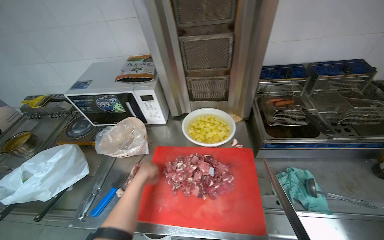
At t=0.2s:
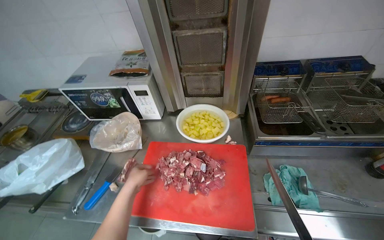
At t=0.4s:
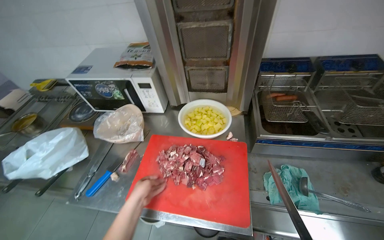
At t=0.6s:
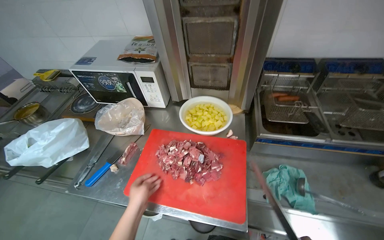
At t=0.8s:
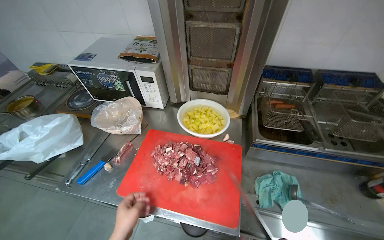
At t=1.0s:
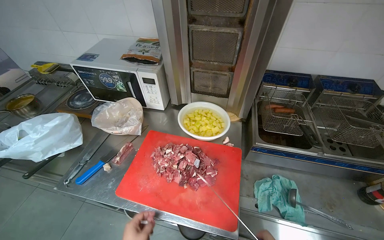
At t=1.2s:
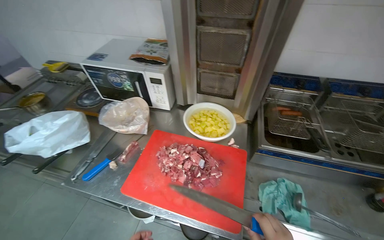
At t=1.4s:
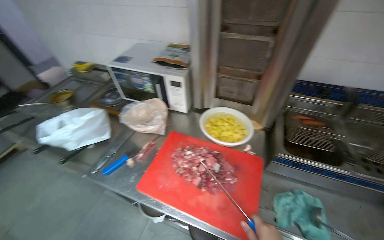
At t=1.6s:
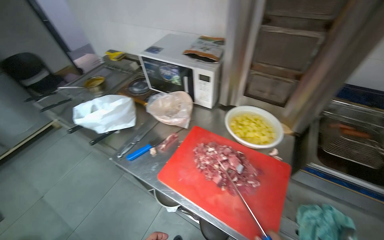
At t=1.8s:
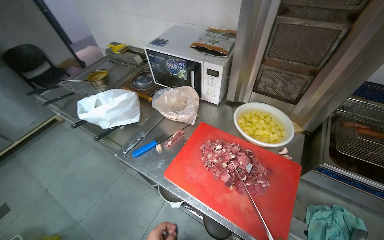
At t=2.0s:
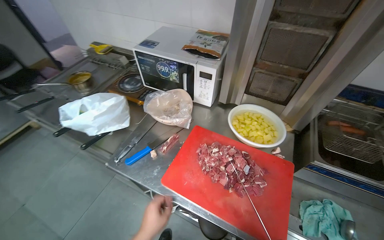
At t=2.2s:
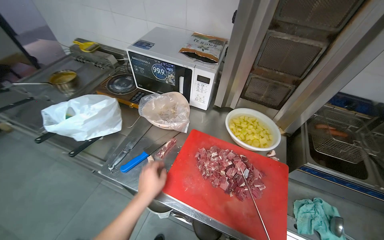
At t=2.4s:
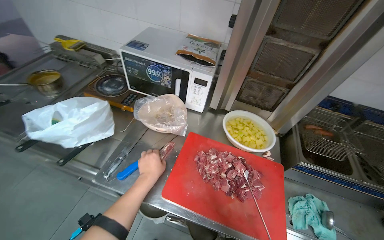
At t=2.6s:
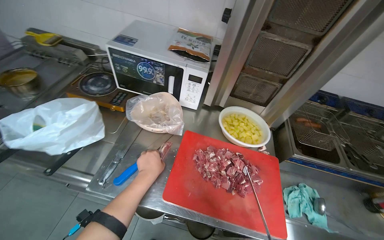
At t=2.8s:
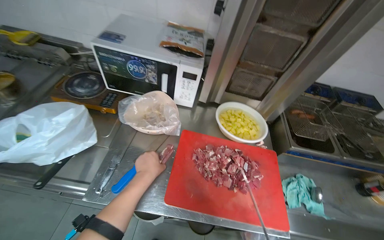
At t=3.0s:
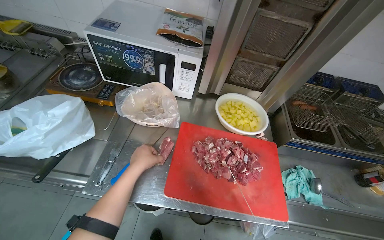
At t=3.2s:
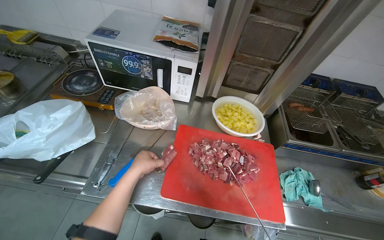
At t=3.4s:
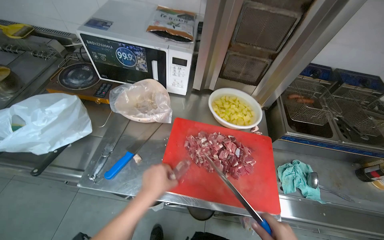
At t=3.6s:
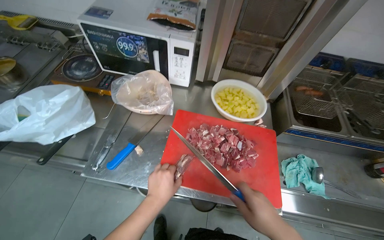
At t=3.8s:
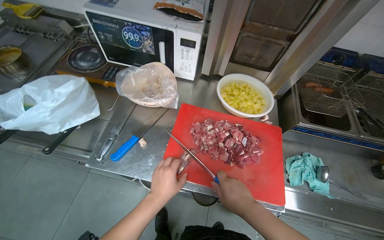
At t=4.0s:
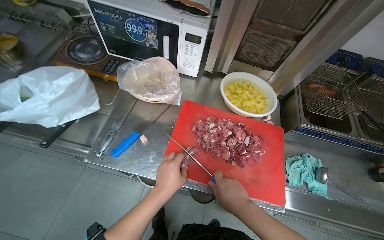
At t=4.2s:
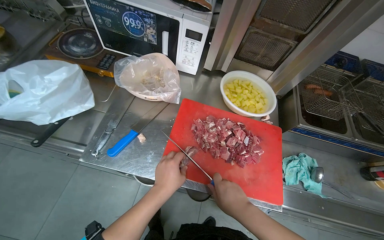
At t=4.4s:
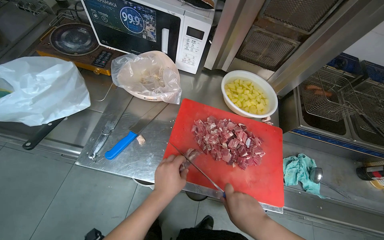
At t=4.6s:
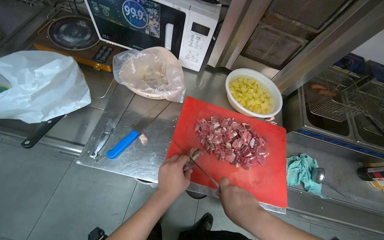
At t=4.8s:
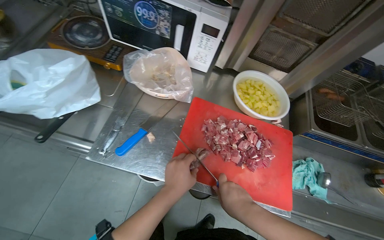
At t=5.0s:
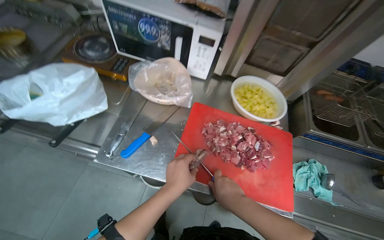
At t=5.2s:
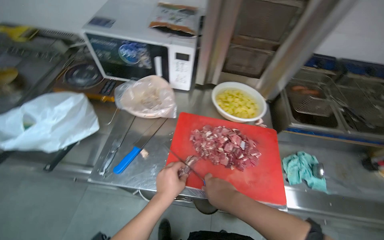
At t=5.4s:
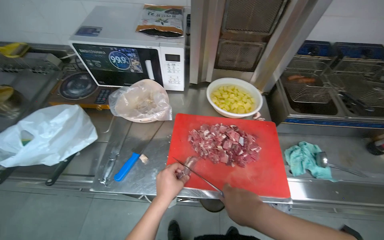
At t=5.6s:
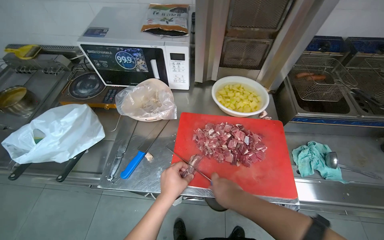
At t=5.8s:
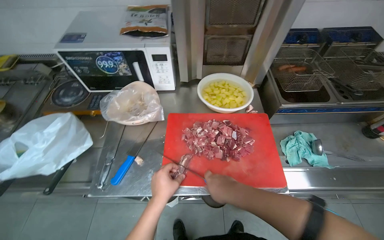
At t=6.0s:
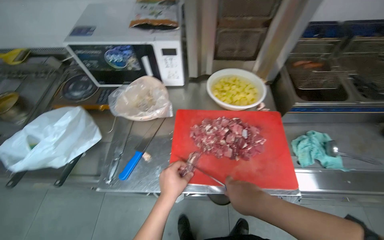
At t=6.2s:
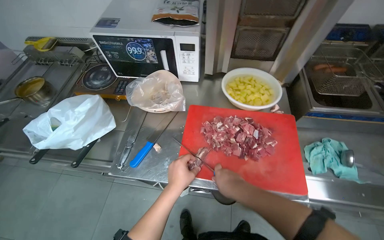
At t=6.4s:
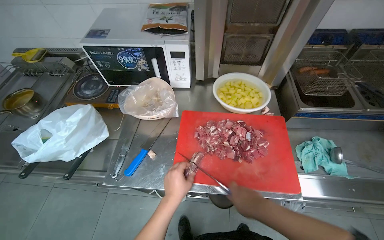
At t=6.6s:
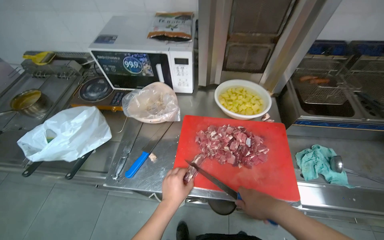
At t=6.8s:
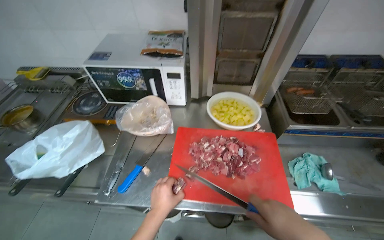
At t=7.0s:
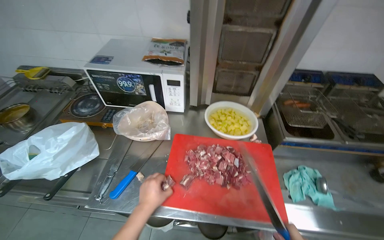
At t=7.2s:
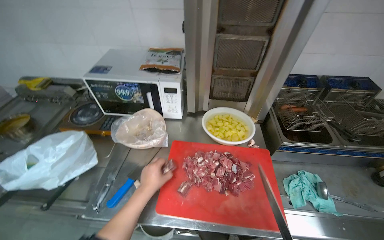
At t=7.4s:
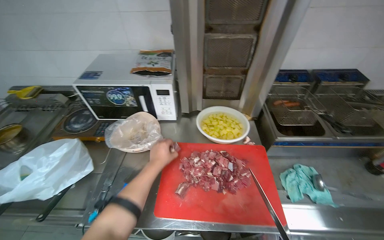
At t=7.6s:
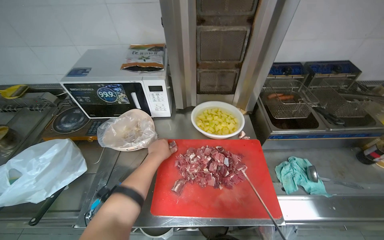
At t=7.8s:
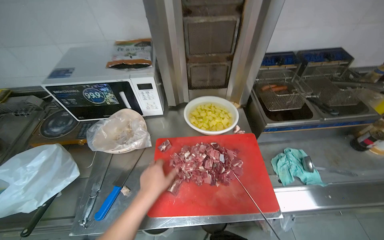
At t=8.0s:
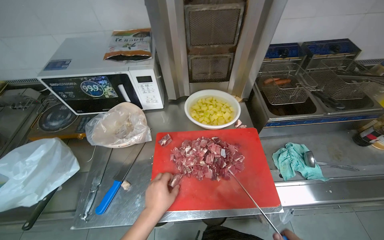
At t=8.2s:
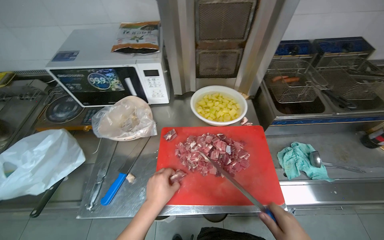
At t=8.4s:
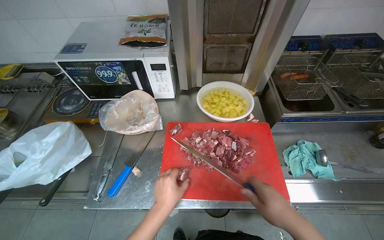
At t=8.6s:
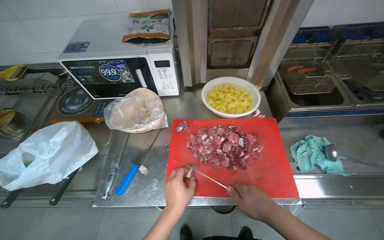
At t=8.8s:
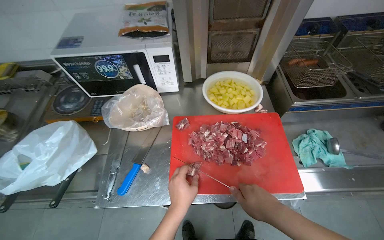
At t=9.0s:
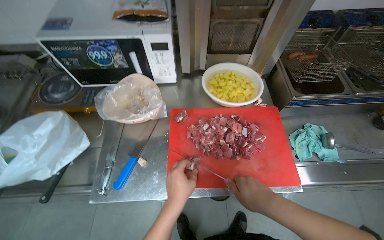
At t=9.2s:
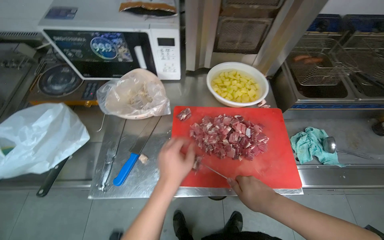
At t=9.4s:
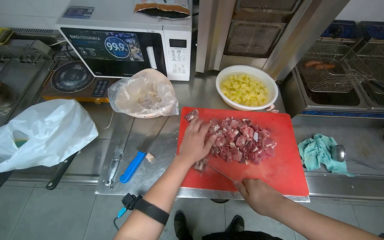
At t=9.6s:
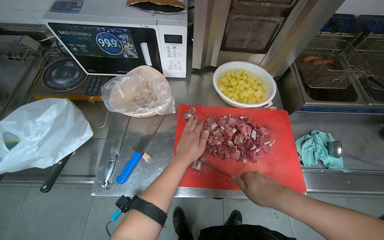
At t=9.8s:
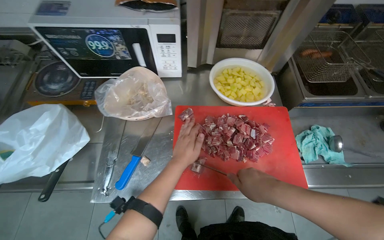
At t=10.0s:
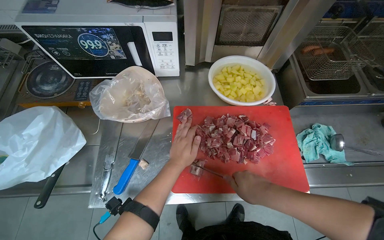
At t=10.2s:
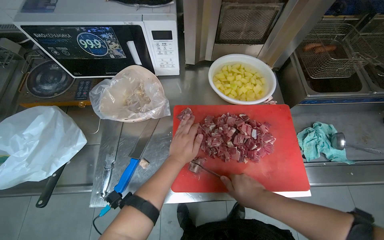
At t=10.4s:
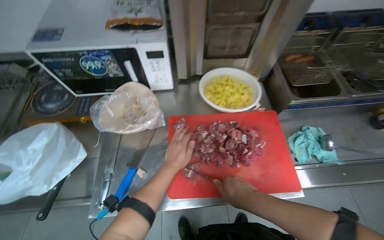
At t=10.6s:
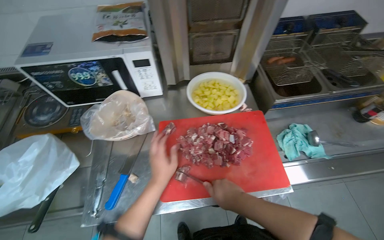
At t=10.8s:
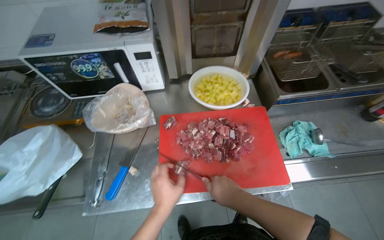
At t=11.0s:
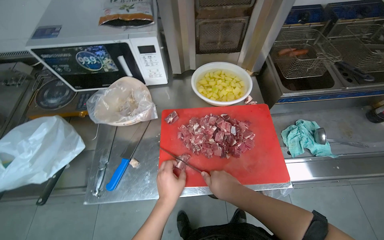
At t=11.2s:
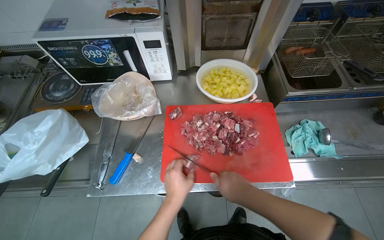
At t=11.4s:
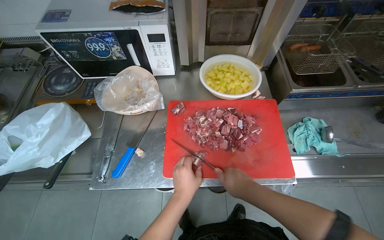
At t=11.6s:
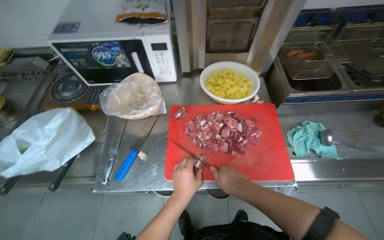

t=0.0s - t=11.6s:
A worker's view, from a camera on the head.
Job: preparing food.
The whole recording: Cutting meat on chopping board. The worker continues cutting pieces of meat on a red chopping board with a knife.
t=1.4s - t=2.8s: The camera is aimed approximately 15 degrees further to the right.
t=7.2s - t=8.8s: The left hand reaches about 10 cm up the picture, then returns.
t=8.8s - t=10.2s: The left hand heads farther from the camera and up the picture, covering approximately 15 cm.
t=10.2s - t=11.6s: The left hand travels nearer to the camera and down the picture by roughly 15 cm.

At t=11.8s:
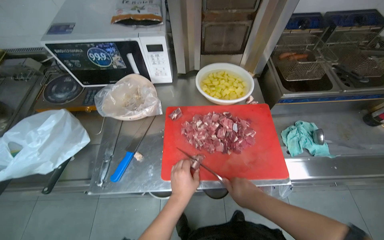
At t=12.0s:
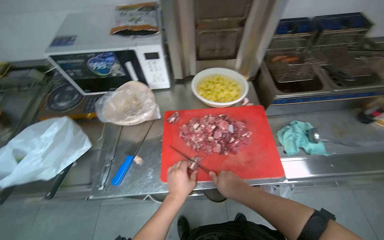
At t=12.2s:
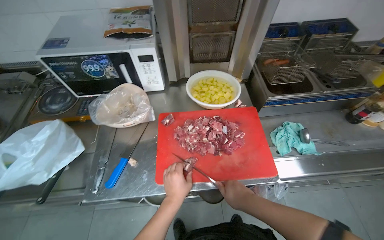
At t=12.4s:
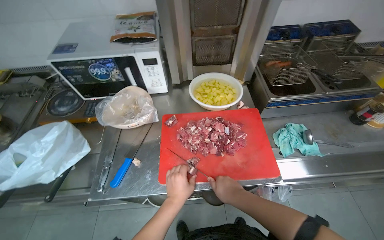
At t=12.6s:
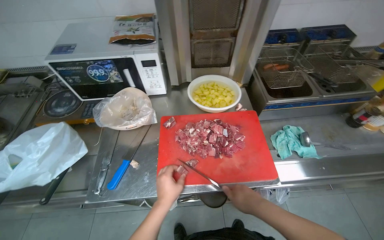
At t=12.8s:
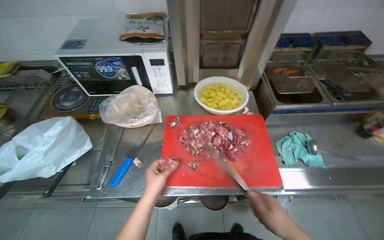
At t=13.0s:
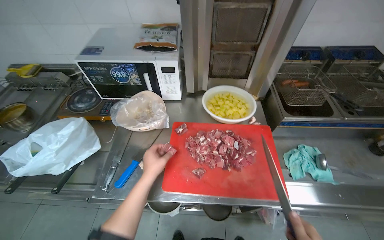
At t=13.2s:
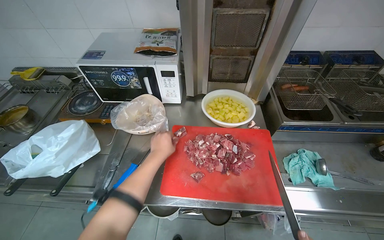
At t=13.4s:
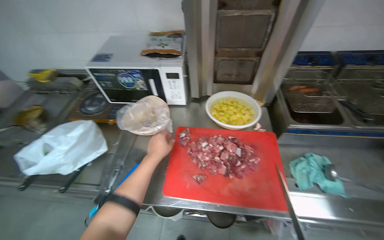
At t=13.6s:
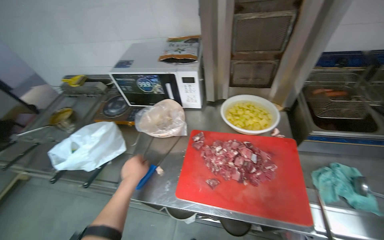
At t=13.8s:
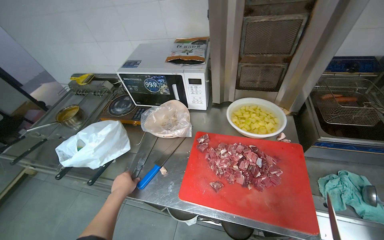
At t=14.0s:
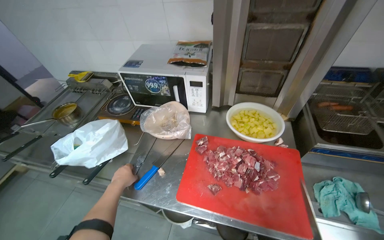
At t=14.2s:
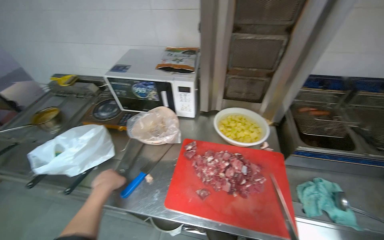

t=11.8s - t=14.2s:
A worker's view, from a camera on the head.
Job: preparing food.
The whole recording: Cutting meat on chopping board. The worker continues cutting pieces of meat on a red chopping board with a knife.
t=11.8s - t=13.0s: The left hand moves to the left and up the picture, about 15 cm.
t=13.0s - t=14.2s: The left hand goes some 15 cm to the left.

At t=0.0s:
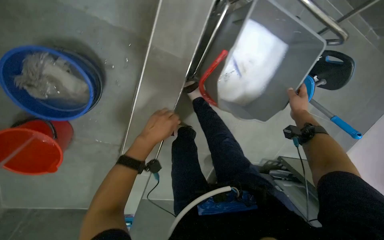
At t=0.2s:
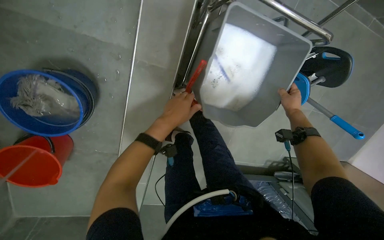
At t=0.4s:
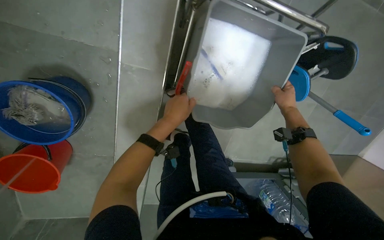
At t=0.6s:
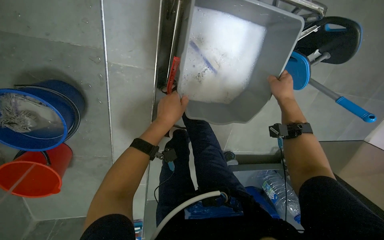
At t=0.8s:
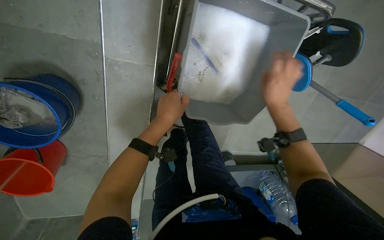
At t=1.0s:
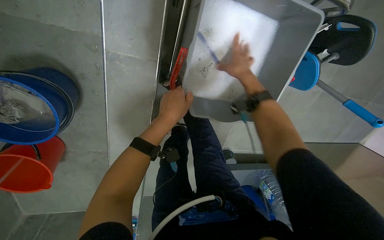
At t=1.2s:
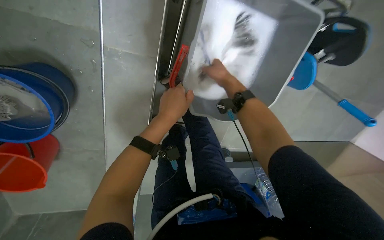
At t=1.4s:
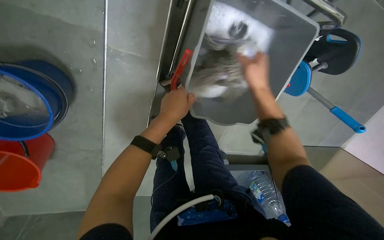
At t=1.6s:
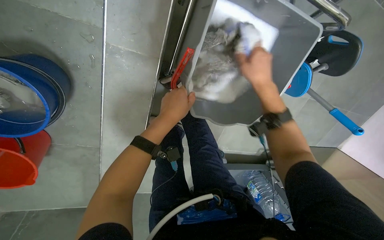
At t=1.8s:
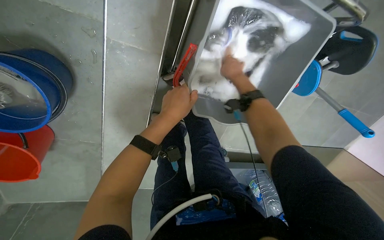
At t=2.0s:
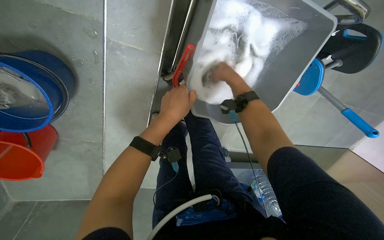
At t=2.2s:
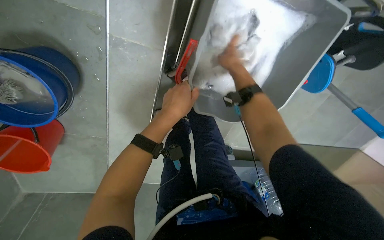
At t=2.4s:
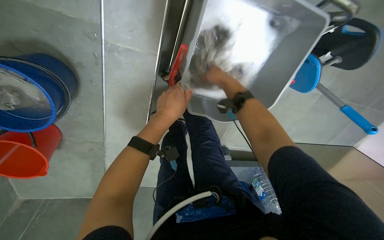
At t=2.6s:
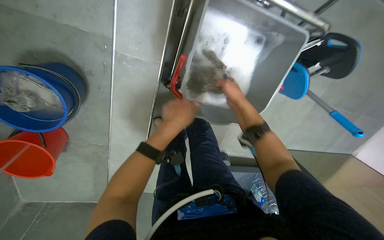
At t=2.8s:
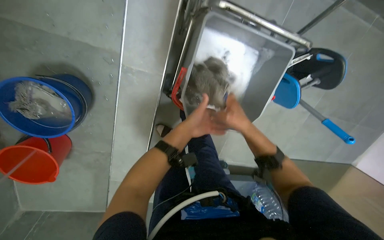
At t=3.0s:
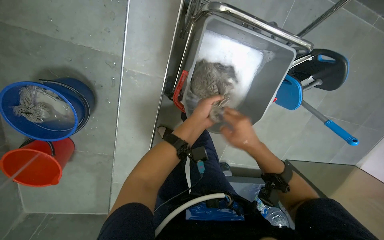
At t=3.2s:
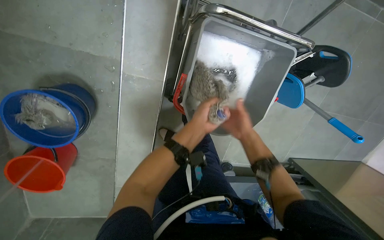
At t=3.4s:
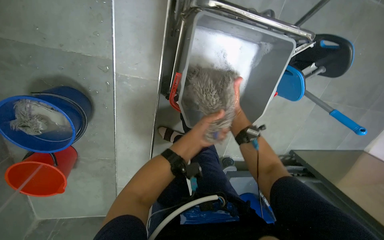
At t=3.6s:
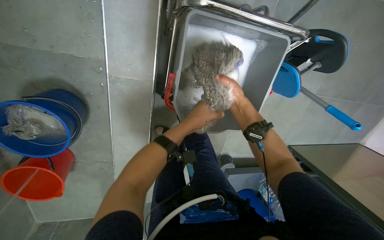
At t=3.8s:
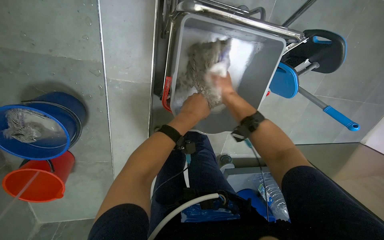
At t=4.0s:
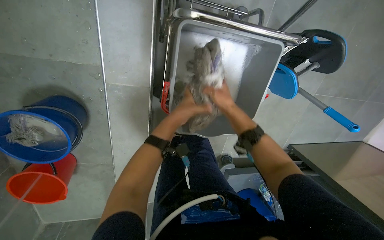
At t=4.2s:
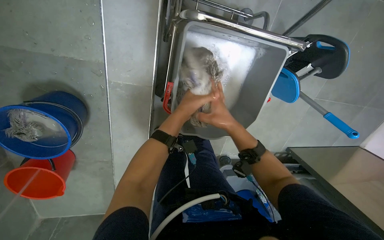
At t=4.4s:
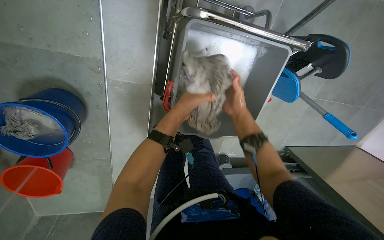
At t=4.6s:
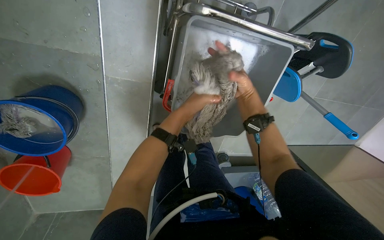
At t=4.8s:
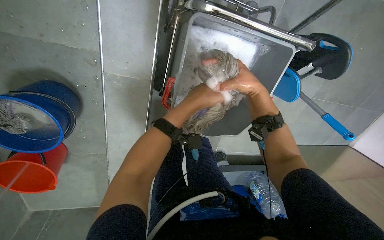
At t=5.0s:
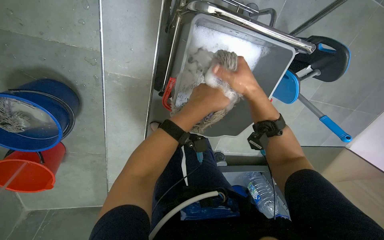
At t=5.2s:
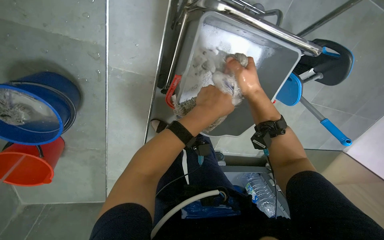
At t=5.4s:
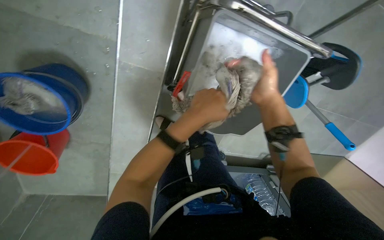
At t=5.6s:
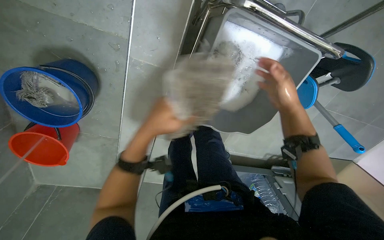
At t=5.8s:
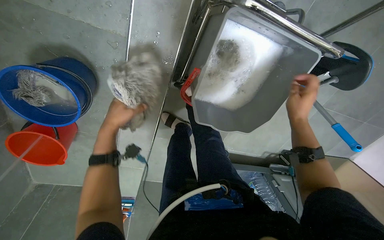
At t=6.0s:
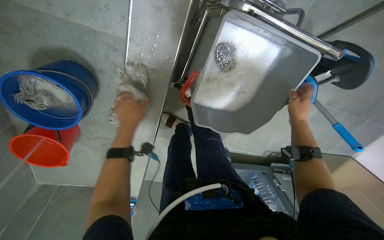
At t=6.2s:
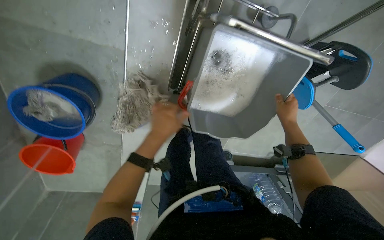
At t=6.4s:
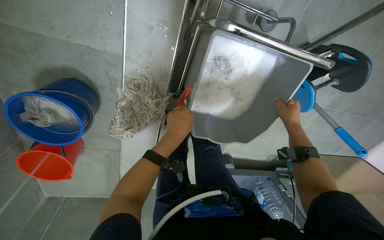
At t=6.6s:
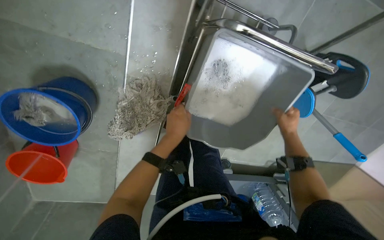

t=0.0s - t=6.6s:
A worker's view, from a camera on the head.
Job: preparing cleaning supplies.
The whole recording: Rinsing and wringing mop head. The worker rinses and wrings the mop head in the bucket and empties dirty water.
t=0.0s - t=1.6s: The left hand is displaced to the right and up the picture by approximately 15 cm, while the right hand shifts some 20 cm to the left.
t=1.6s - t=3.2s: The left hand is displaced to the right by roughly 10 cm. Meanwhile the right hand travels down the picture by roughly 15 cm.
t=3.2s - t=5.0s: The left hand travels up the picture by approximately 10 cm, while the right hand moves up the picture and nearer to the camera, approximately 20 cm.
t=5.0s - t=6.6s: The left hand moves about 30 cm to the left and comes back. The right hand goes some 20 cm to the right, farther from the camera and down the picture.
